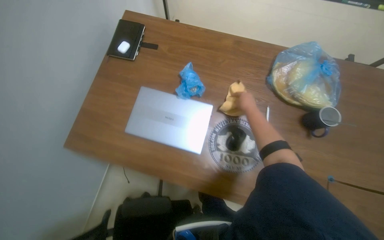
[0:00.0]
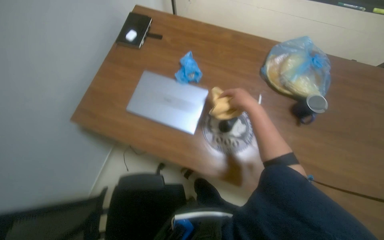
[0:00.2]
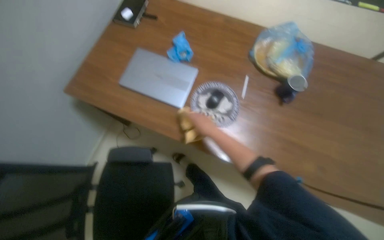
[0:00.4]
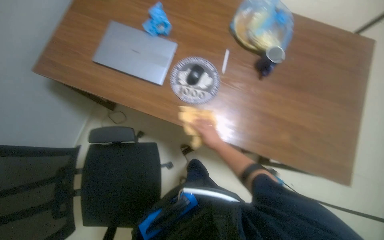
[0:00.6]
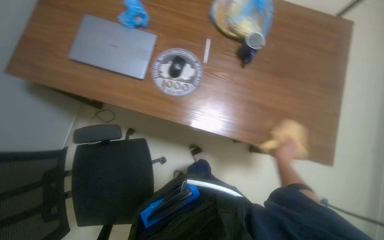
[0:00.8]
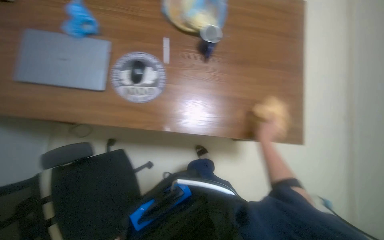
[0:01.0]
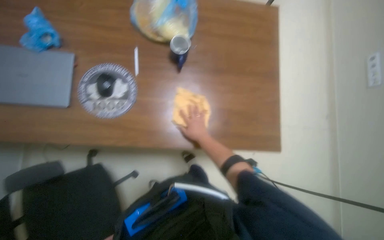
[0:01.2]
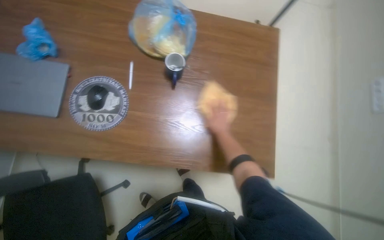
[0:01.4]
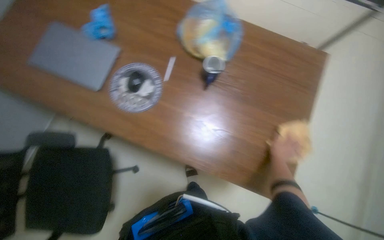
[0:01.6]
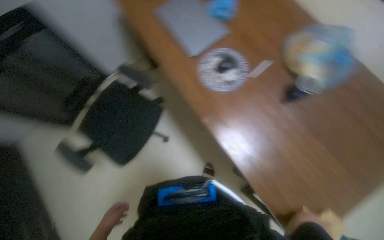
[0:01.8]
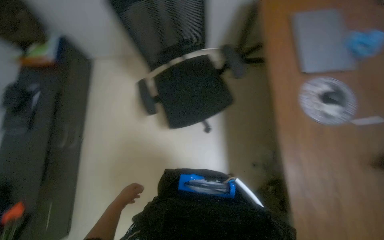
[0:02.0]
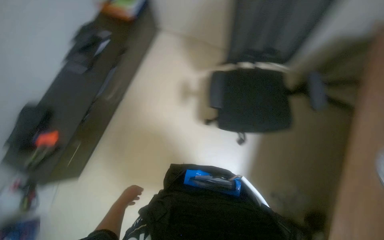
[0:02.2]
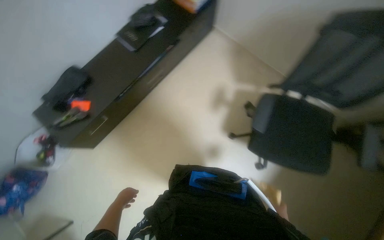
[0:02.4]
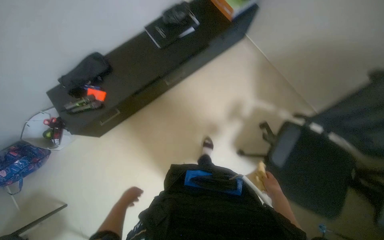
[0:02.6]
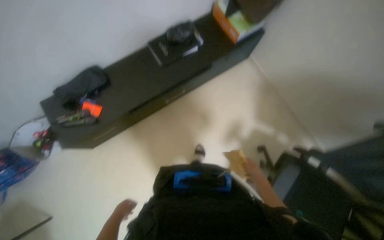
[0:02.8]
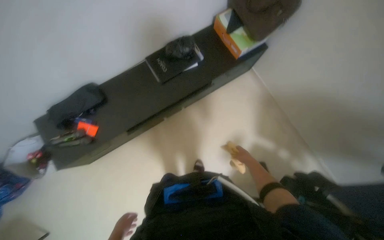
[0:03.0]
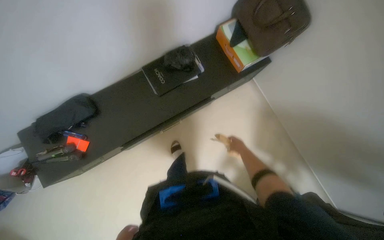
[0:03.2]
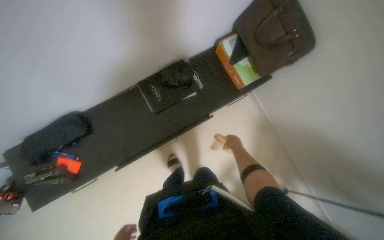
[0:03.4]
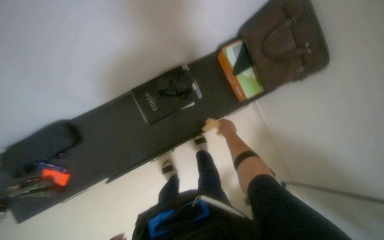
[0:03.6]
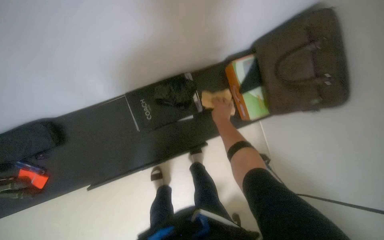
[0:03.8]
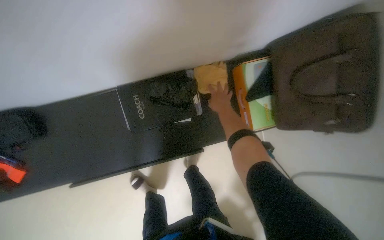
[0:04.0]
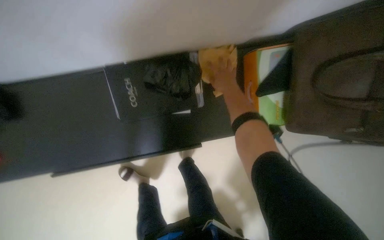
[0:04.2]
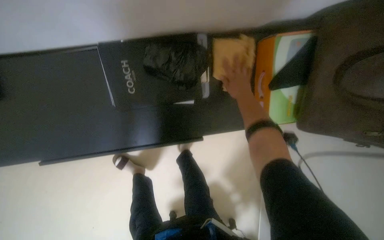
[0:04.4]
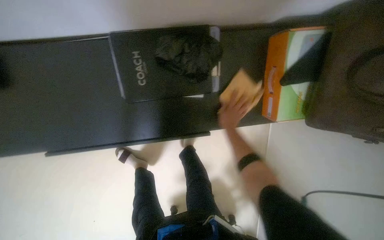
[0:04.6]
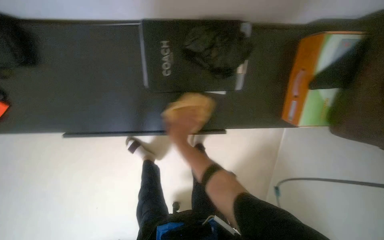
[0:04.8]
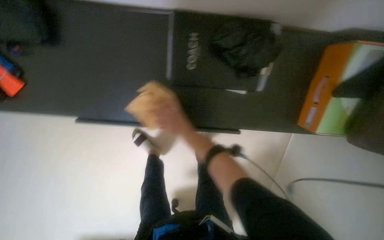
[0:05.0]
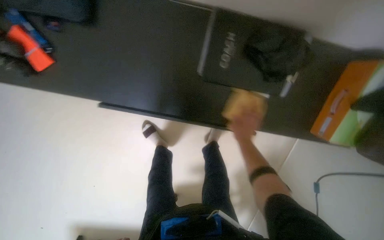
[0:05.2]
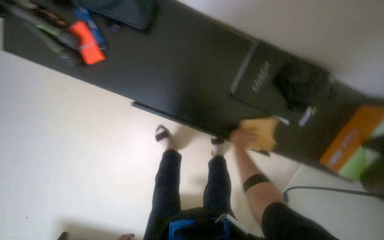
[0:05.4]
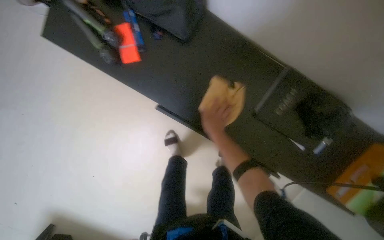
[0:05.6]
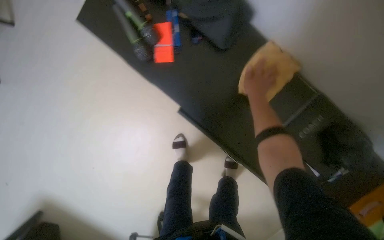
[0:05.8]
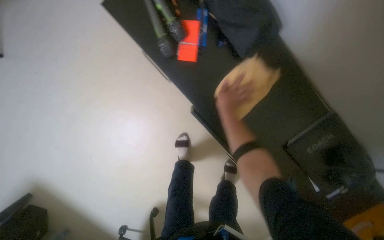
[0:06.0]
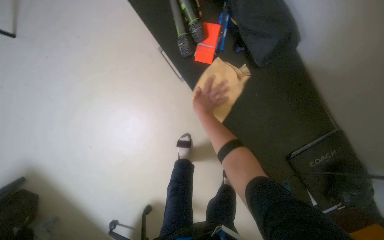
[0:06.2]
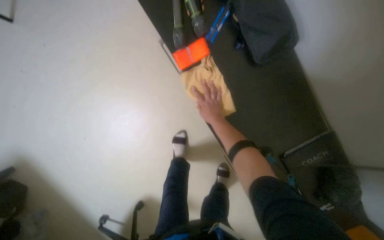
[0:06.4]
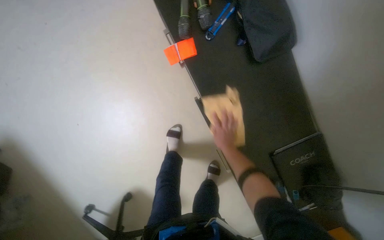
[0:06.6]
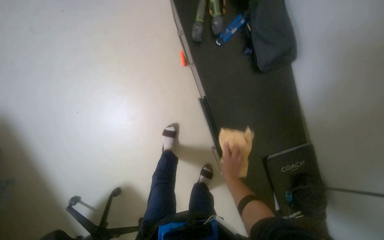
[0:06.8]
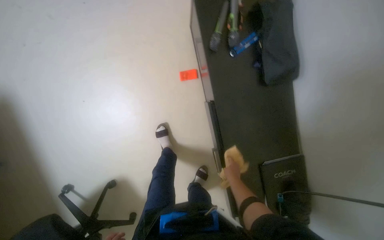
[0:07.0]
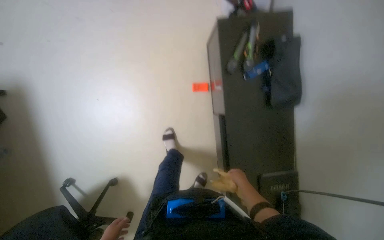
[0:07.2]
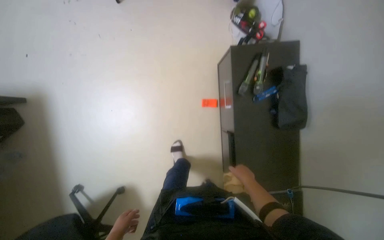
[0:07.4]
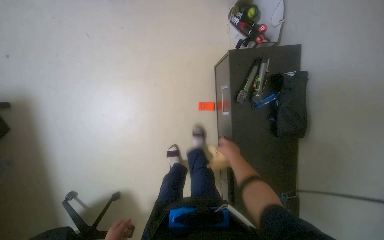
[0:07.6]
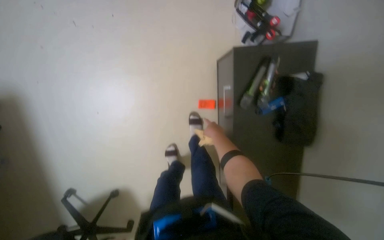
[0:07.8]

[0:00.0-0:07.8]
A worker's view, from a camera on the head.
Job: wiping surfaces.
The whole recording: Wiping office furniture. The worker wipes various office furniture including a wooden table, a black shelf, and a grey cabinet with a yellow cloth.
0:00.0 to 0:01.6: The camera travels approximately 50 cm.
0:03.2 to 0:04.6: The camera is carried some 60 cm. The view tips downward by roughly 20 degrees.
0:04.6 to 0:06.2: The head travels approximately 70 cm. Everything in view rotates roughly 60 degrees clockwise.
0:06.2 to 0:07.8: The scene turns approximately 30 degrees clockwise in the picture. The right hand reaches roughly 25 cm down the picture, then returns.

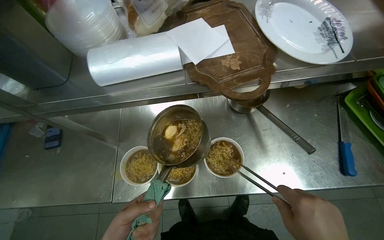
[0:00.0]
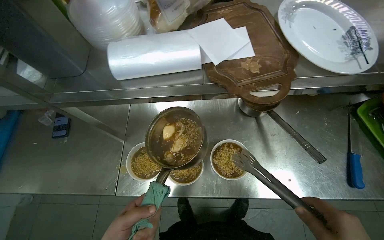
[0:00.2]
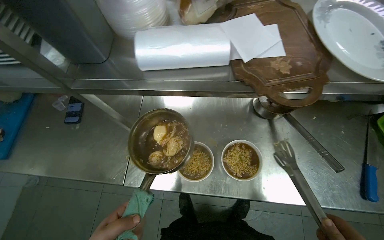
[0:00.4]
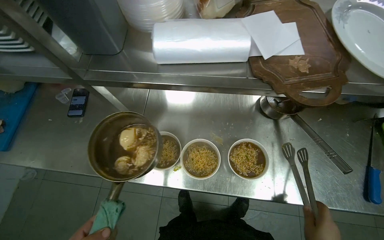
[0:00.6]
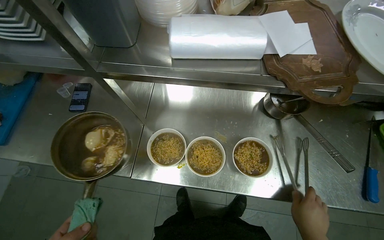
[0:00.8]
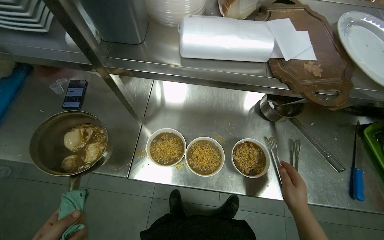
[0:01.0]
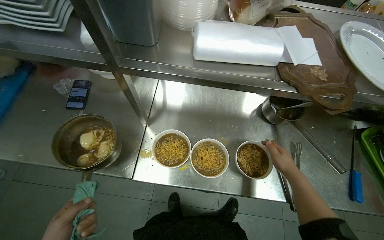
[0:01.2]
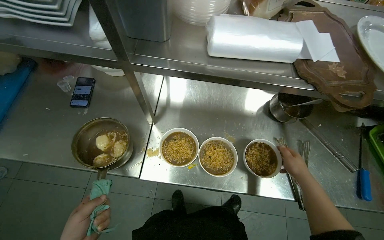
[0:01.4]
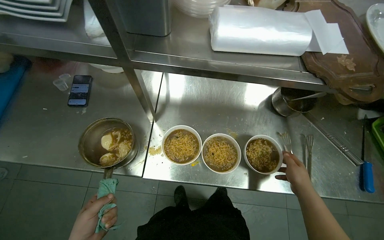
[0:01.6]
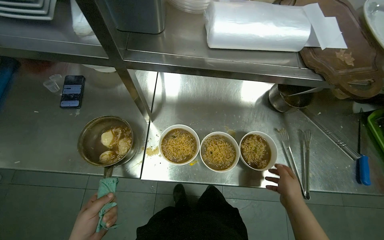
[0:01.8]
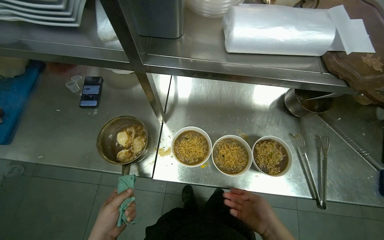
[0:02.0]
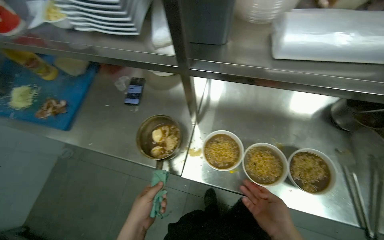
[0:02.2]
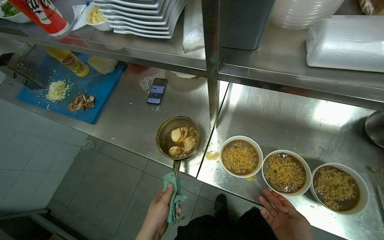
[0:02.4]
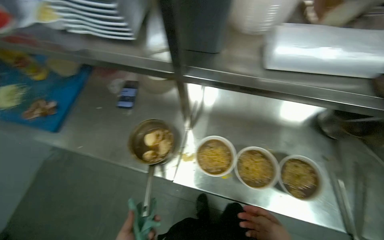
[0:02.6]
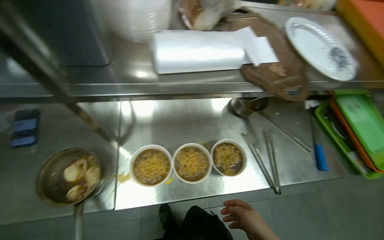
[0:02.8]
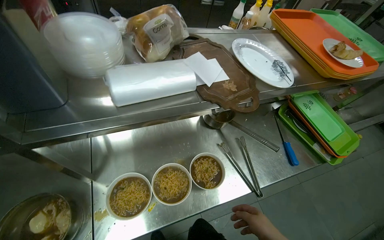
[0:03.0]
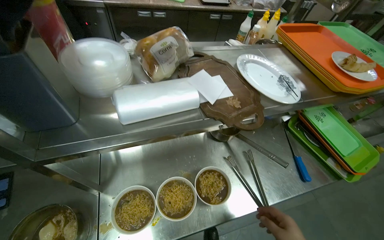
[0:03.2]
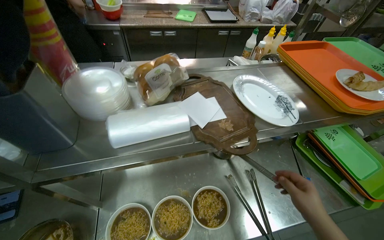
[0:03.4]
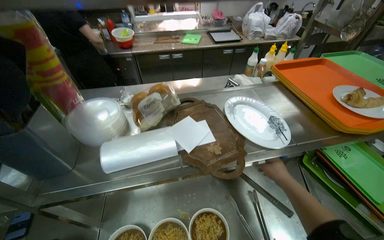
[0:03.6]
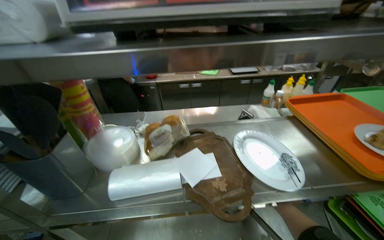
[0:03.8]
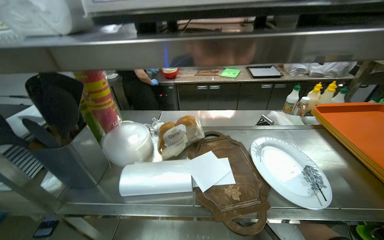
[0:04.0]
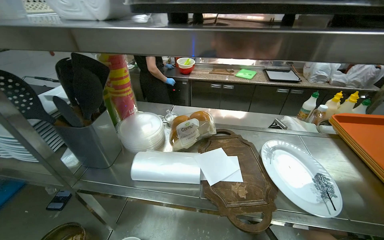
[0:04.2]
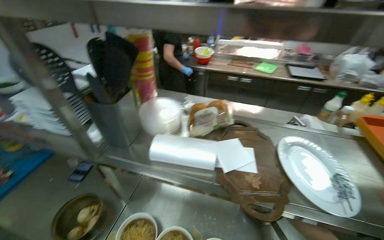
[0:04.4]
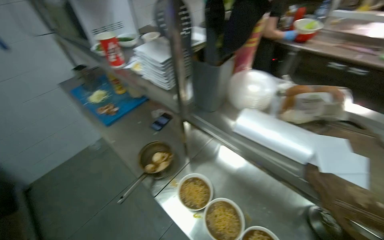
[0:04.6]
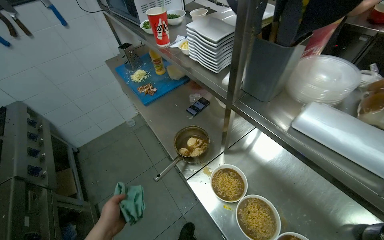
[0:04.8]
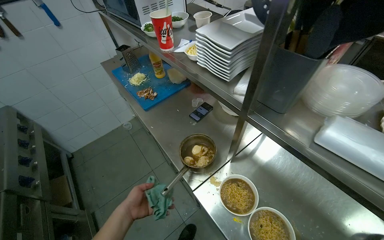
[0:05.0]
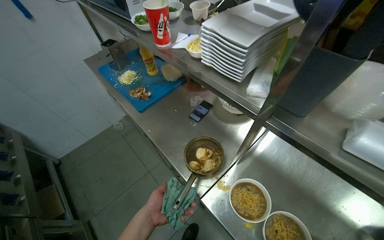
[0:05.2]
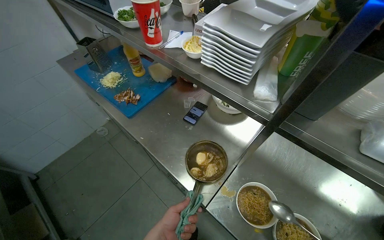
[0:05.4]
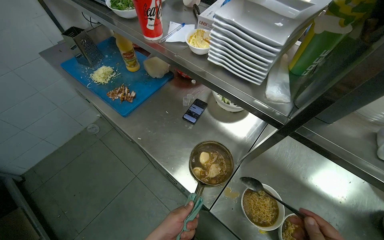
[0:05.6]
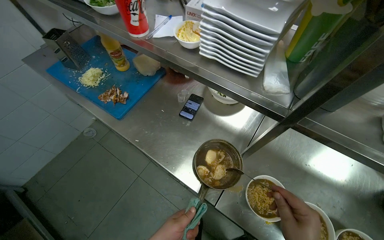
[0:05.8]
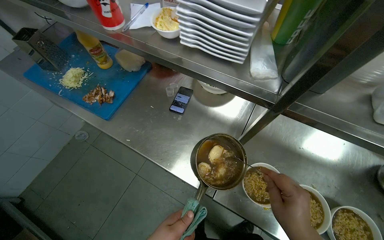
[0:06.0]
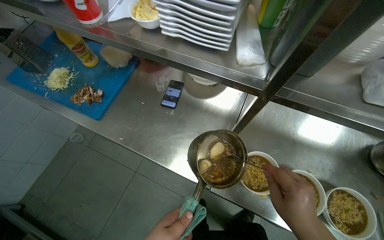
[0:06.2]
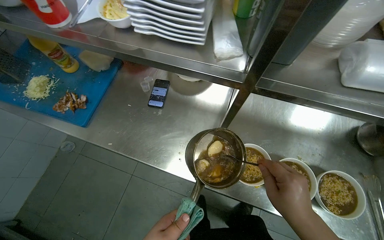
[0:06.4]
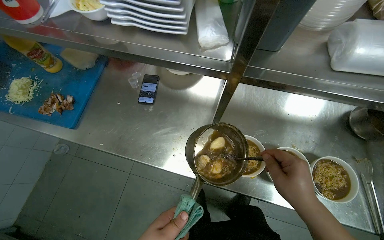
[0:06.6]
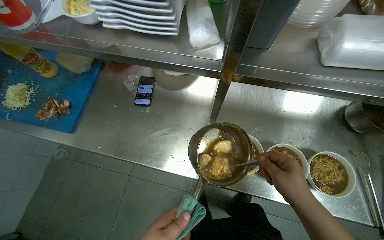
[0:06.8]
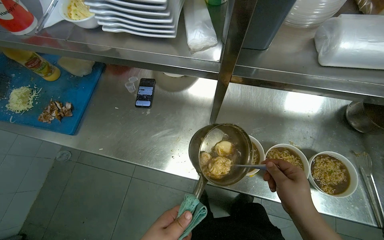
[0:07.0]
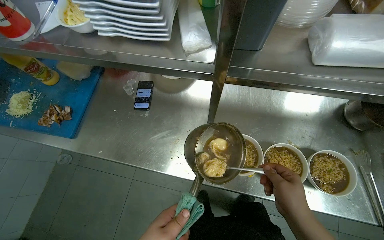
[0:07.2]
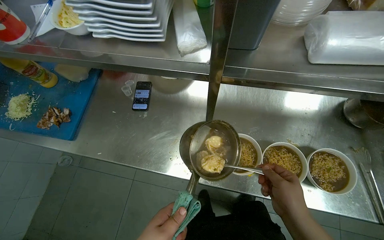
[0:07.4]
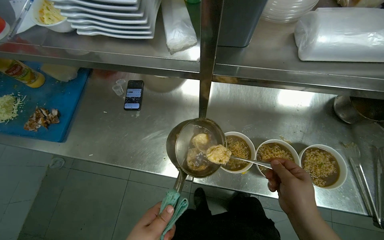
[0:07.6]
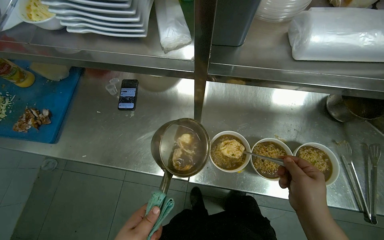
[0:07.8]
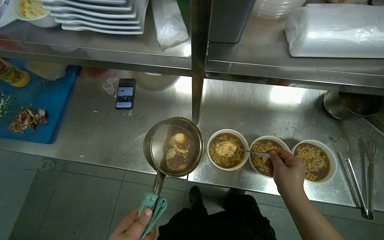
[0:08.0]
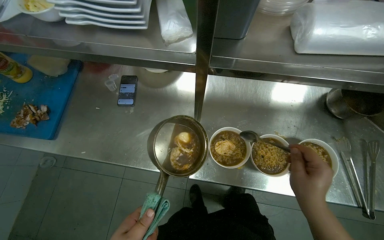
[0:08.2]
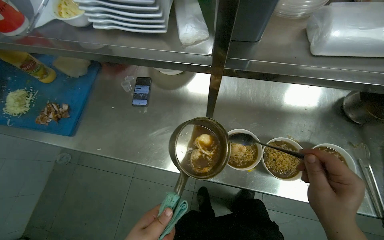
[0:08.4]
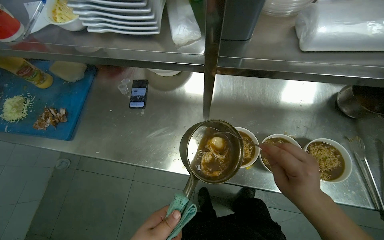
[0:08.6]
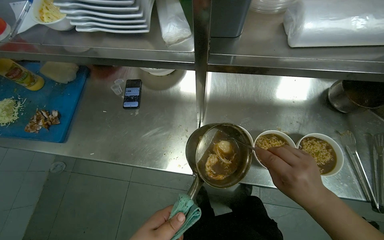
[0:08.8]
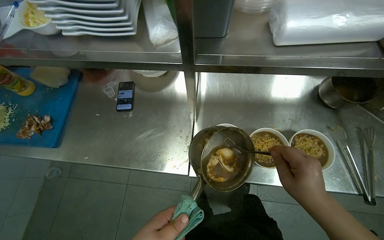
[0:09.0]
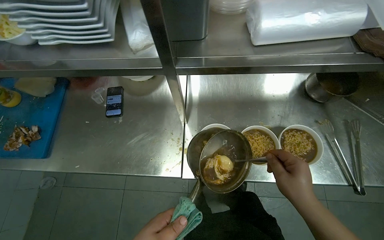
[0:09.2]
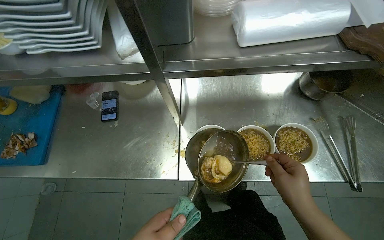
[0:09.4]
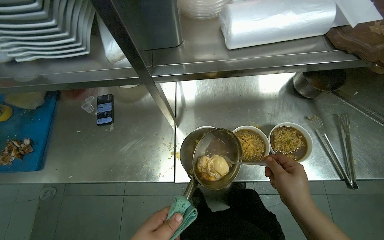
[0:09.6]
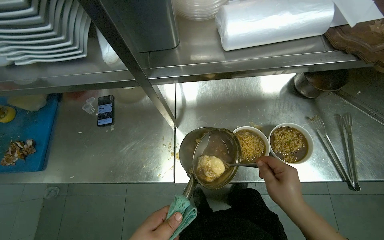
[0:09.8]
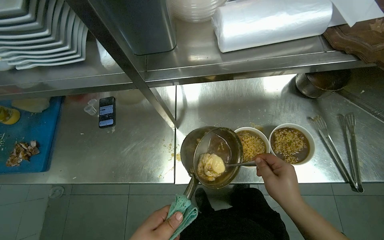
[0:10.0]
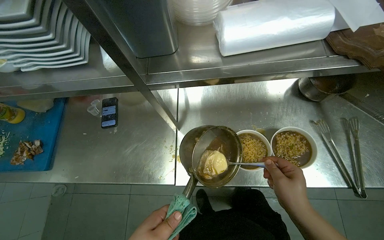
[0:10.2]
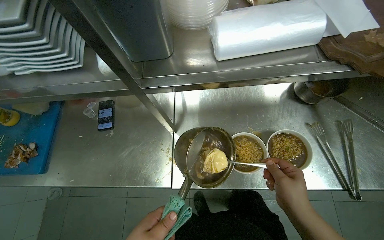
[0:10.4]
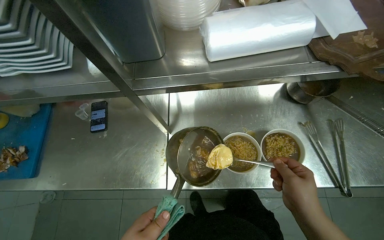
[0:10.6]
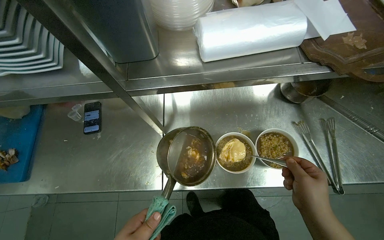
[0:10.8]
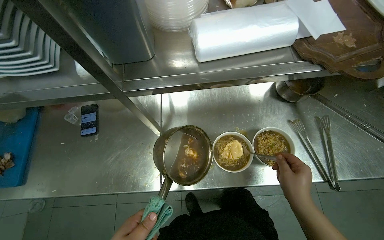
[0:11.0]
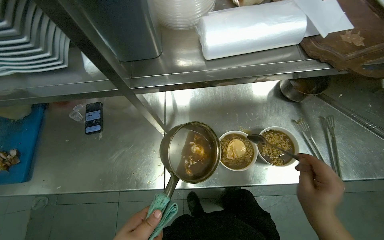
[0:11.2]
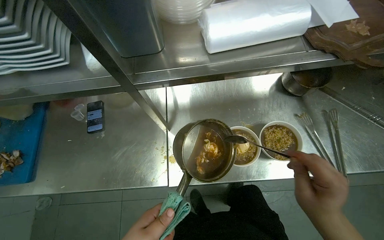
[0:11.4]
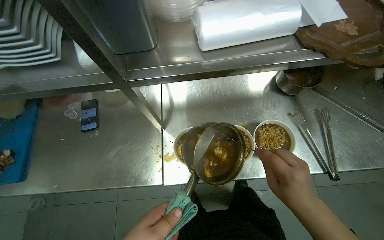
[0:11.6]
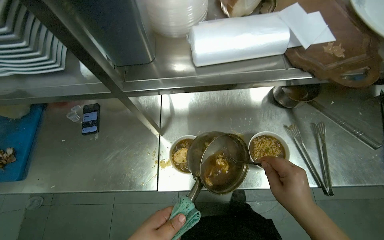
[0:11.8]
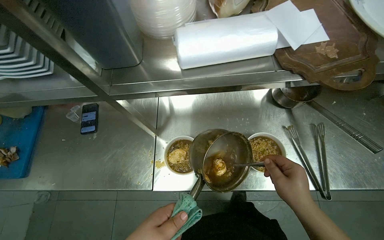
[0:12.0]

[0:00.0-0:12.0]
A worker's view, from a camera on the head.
Job: preparing food.
The whole recording: Adding toppings to noodle bowls. The worker adds various toppings including sauce, chopped meat, and green onions to the prepared noodle bowls.
0:01.6 to 0:03.0: The wearer's head swings about 25 degrees to the right.
0:03.0 to 0:04.4: The head rotates approximately 40 degrees to the left. The camera pitches upward, by approximately 20 degrees.
0:04.4 to 0:06.0: The head travels approximately 50 cm. The view tilts about 25 degrees downward.
